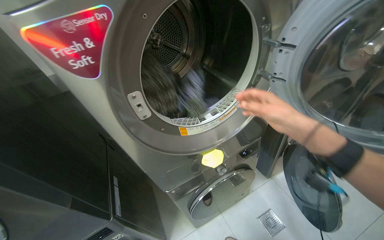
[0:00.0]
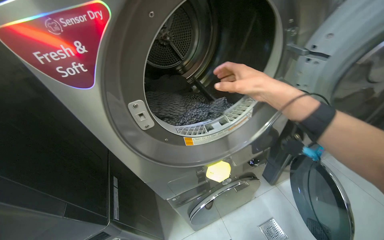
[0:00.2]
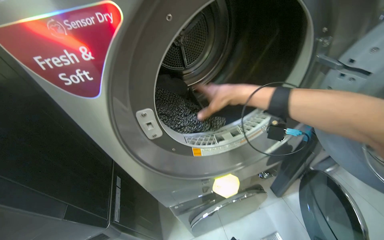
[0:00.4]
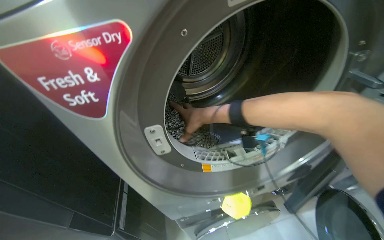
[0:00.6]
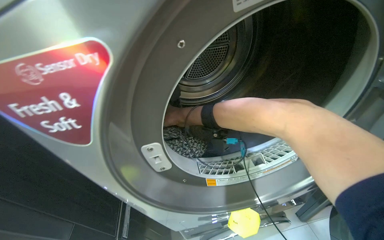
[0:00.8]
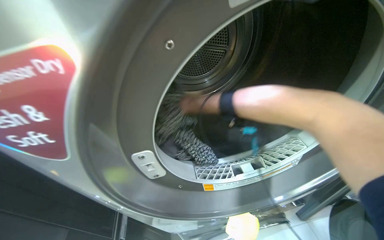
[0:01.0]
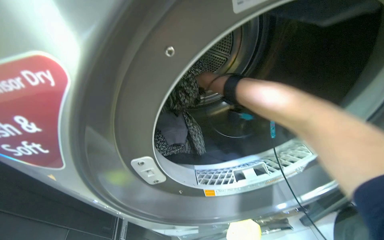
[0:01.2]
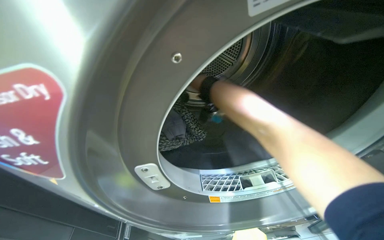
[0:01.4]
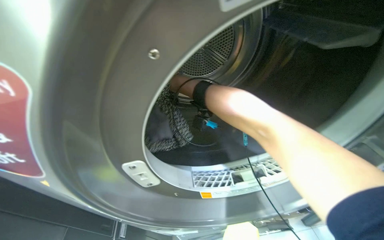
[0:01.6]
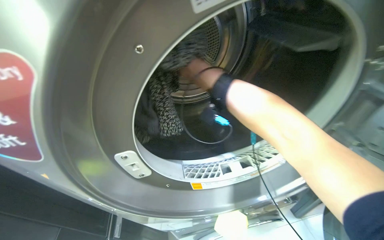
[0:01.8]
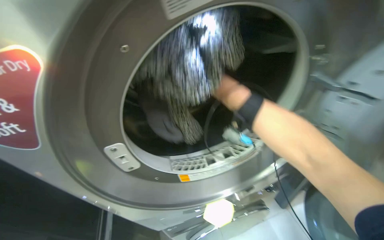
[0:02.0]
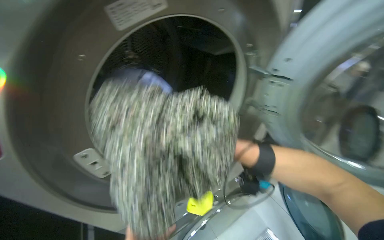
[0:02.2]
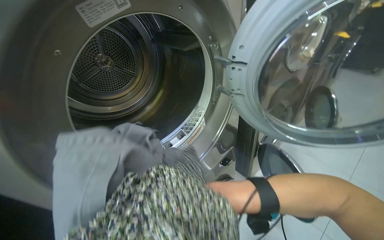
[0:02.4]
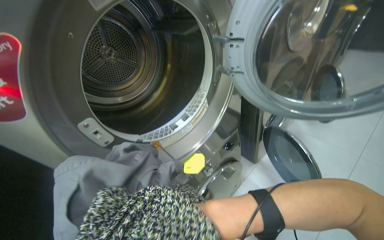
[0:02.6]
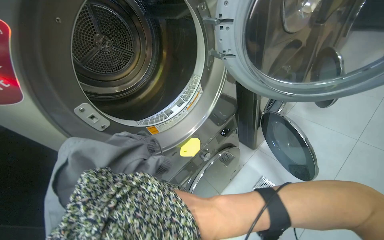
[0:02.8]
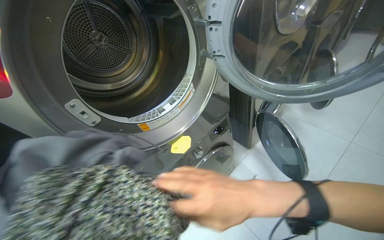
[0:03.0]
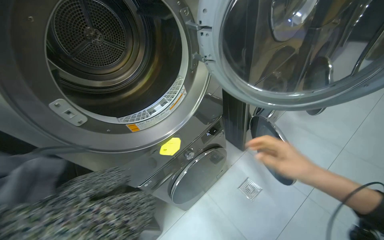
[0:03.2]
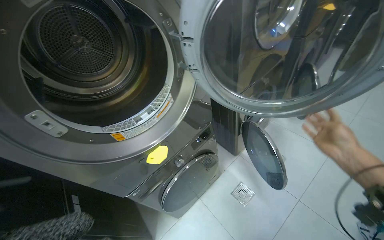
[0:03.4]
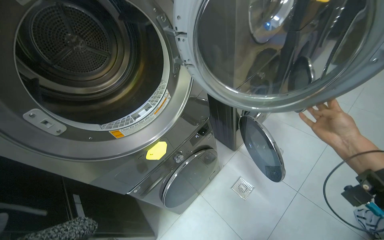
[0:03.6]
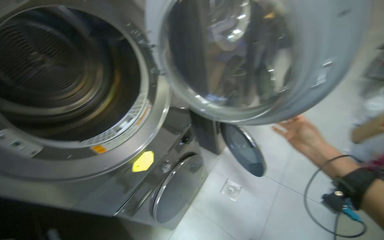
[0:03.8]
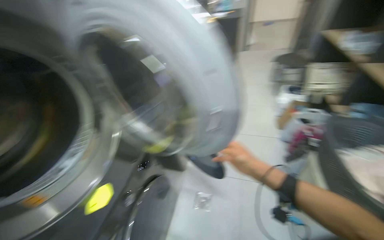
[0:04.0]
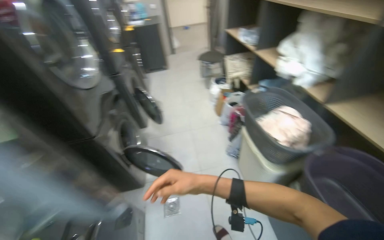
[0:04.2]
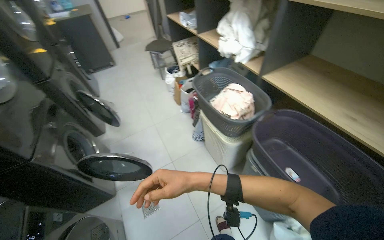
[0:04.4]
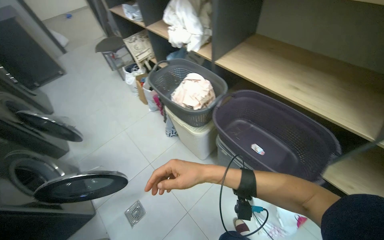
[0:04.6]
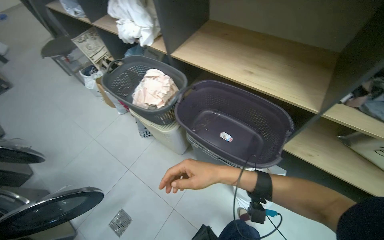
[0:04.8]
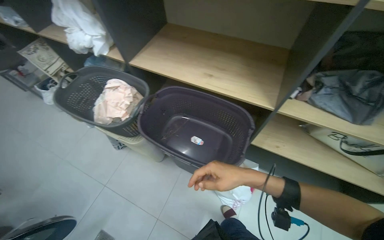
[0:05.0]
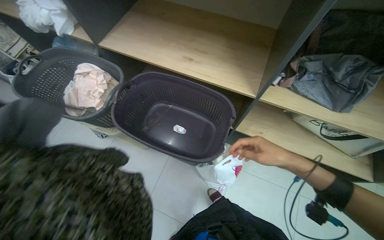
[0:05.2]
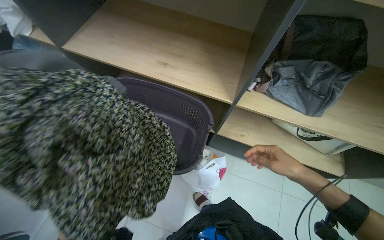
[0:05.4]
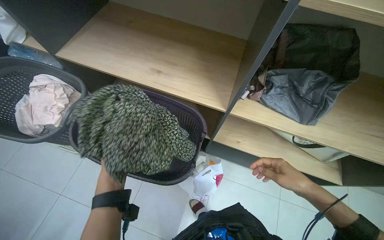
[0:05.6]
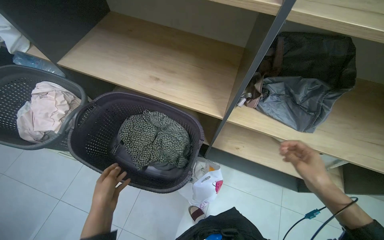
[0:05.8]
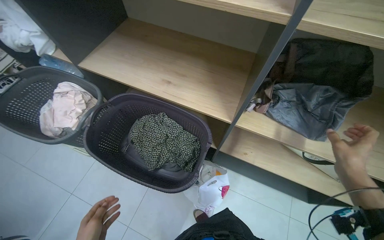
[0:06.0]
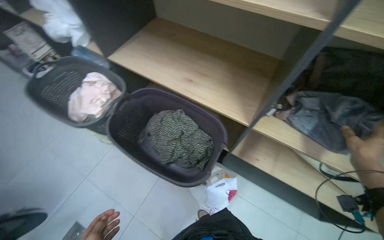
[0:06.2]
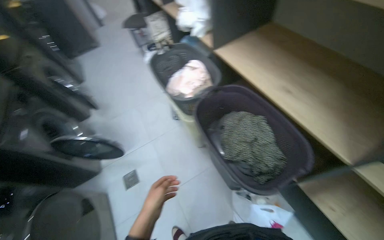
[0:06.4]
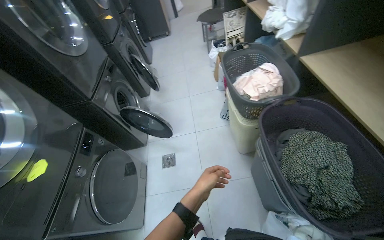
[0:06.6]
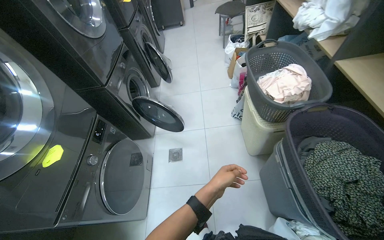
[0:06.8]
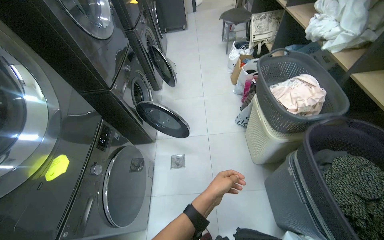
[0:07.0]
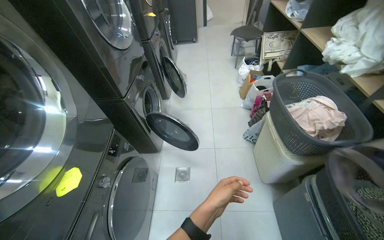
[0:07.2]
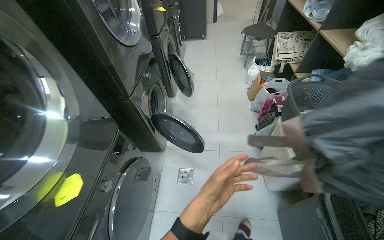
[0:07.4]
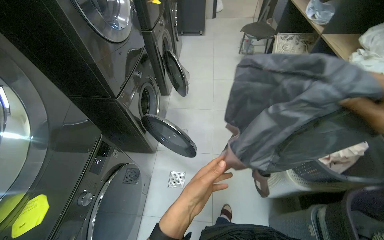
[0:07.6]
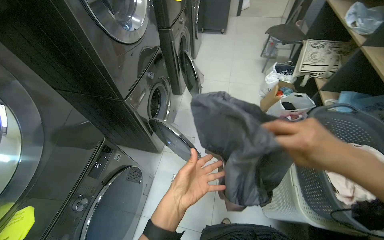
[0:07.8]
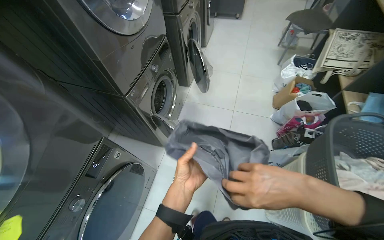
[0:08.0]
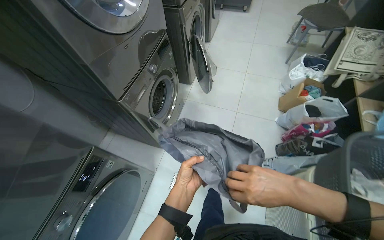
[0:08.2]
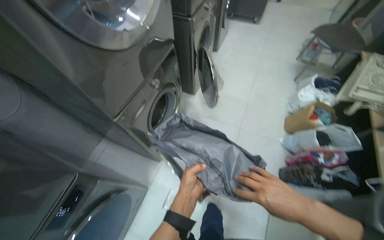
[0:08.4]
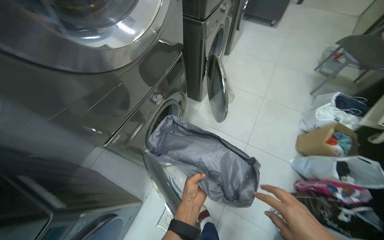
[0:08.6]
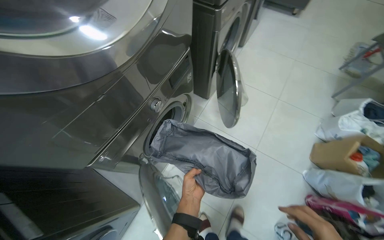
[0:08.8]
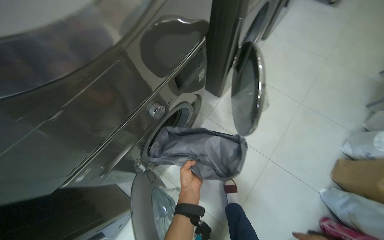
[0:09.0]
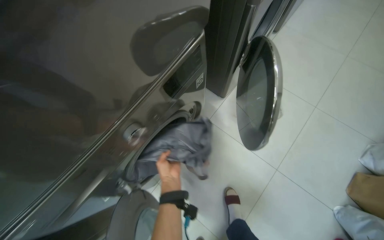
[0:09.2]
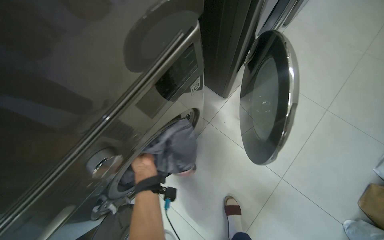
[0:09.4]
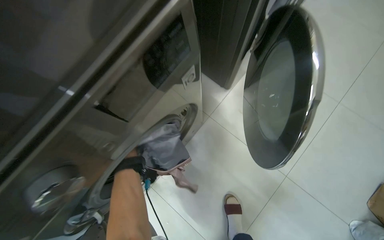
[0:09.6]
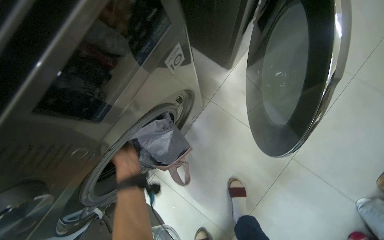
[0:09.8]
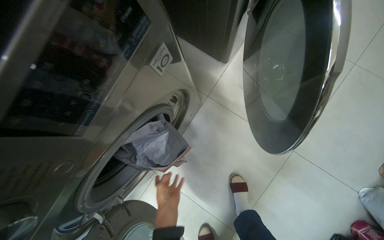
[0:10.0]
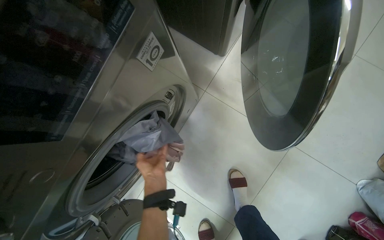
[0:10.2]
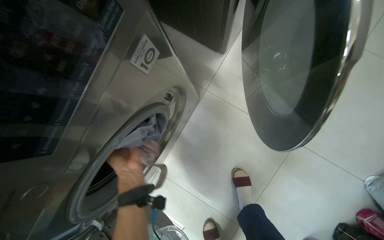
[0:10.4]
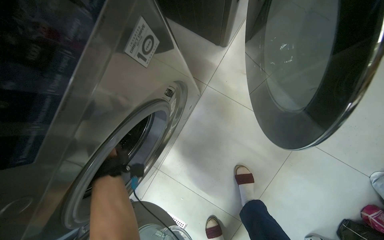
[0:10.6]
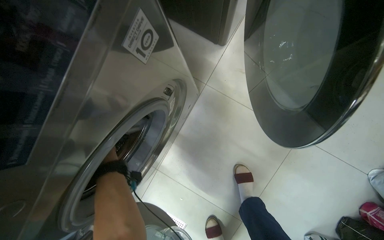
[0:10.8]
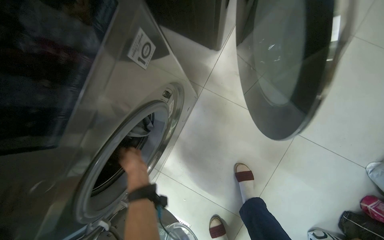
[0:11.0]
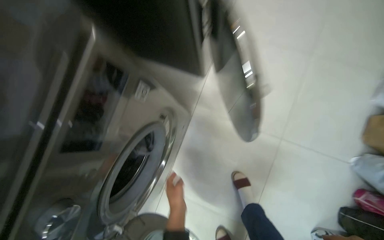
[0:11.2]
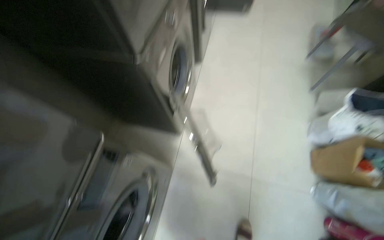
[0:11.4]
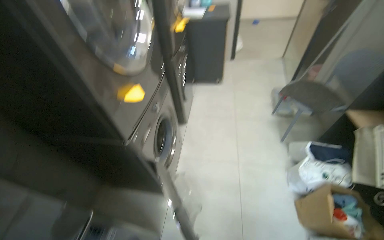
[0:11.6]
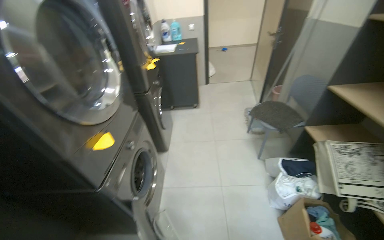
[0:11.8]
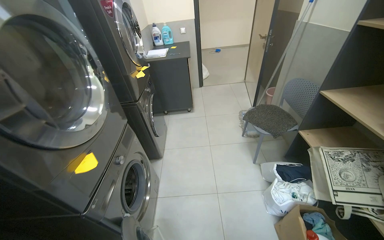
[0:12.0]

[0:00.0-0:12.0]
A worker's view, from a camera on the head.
Job: managing laundry.
The whole recording: Loading laundry and starting washing machine. The worker places clothes into the washing machine, starts the machine, then takes a laundry capsule from the cabinet and puts it into the washing machine.
0:00.0 to 0:01.6: The head turns to the left by approximately 20 degrees.
0:01.6 to 0:03.0: The head rotates roughly 30 degrees to the right.
0:03.0 to 0:04.4: The head rotates some 75 degrees to the right.
0:04.4 to 0:06.0: The camera travels some 50 cm. The head turns to the right by about 40 degrees.
0:06.0 to 0:07.6: The head travels roughly 70 cm. The head rotates roughly 70 degrees to the left.
0:07.6 to 0:09.0: The head travels roughly 90 cm. The wearer looks approximately 35 degrees further to the left. The camera pitches downward, by about 15 degrees.
0:09.0 to 0:10.4: The camera travels some 40 cm. The view tips downward by approximately 20 degrees.
0:10.4 to 0:12.0: The camera is carried approximately 70 cm. The head rotates about 30 degrees to the right. The wearer looks some 55 degrees further upward.

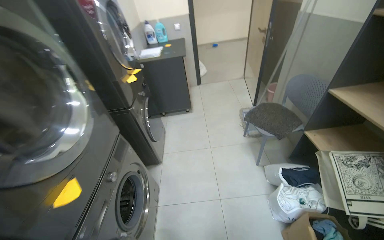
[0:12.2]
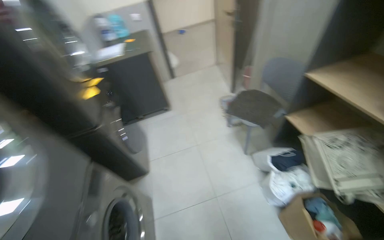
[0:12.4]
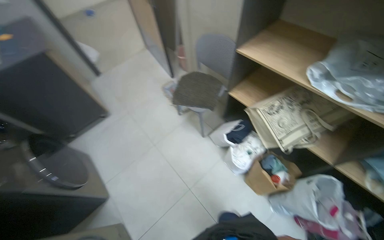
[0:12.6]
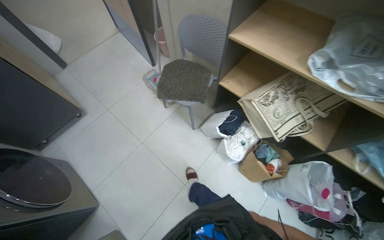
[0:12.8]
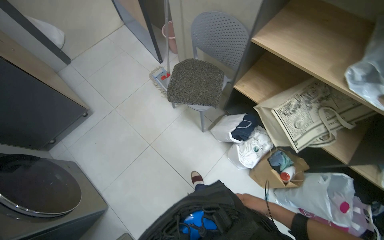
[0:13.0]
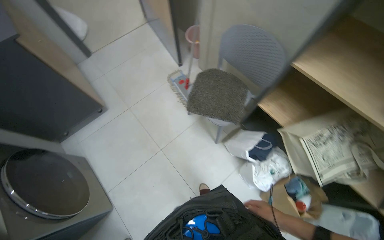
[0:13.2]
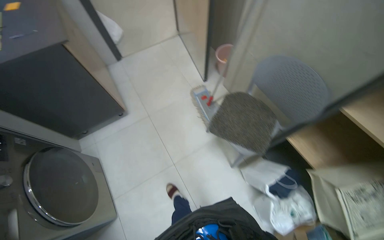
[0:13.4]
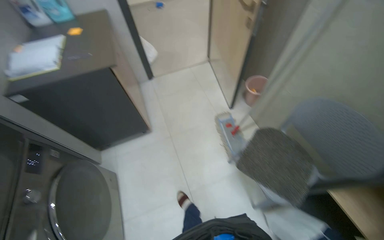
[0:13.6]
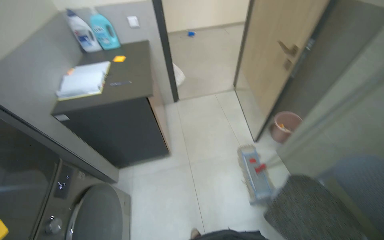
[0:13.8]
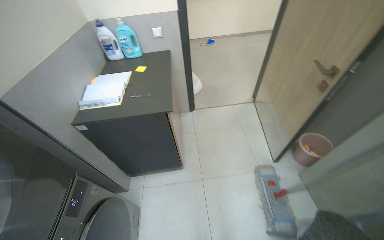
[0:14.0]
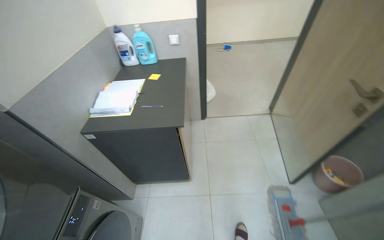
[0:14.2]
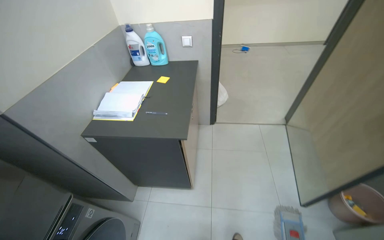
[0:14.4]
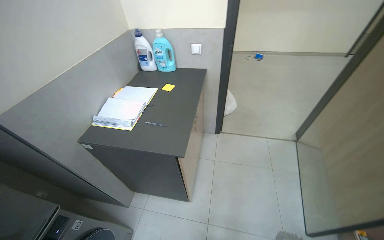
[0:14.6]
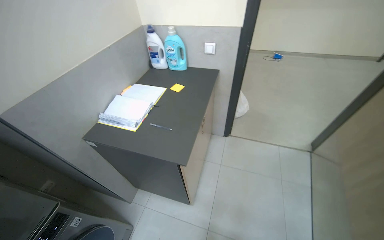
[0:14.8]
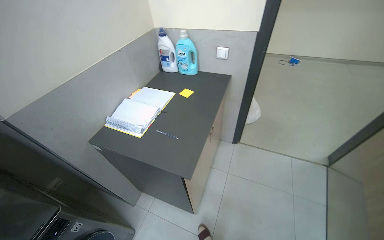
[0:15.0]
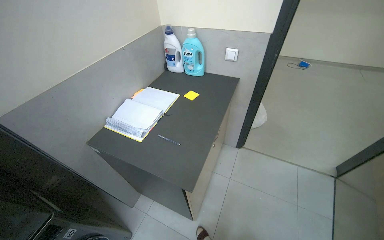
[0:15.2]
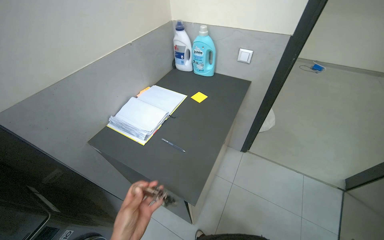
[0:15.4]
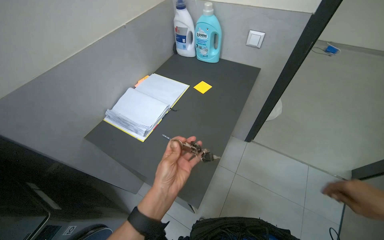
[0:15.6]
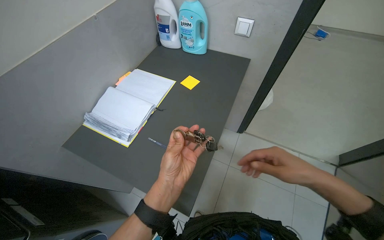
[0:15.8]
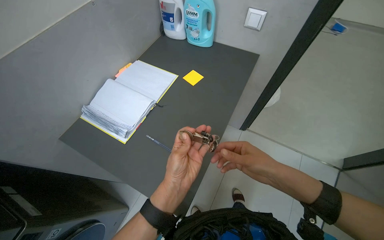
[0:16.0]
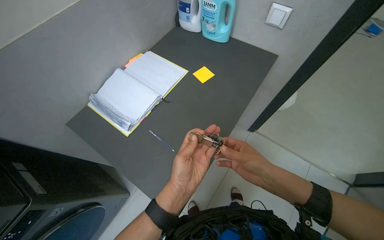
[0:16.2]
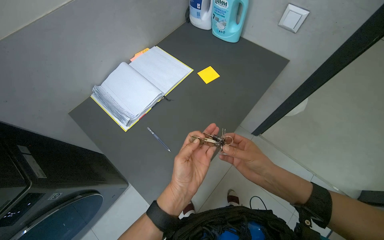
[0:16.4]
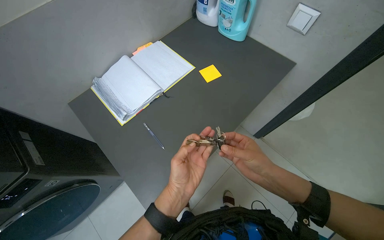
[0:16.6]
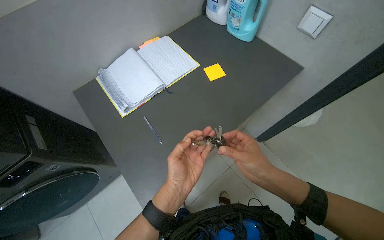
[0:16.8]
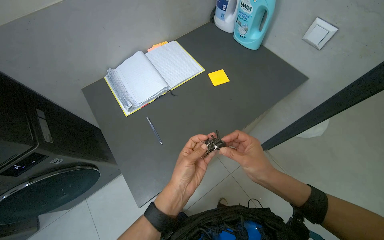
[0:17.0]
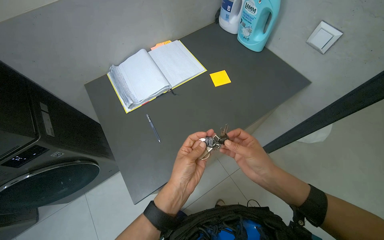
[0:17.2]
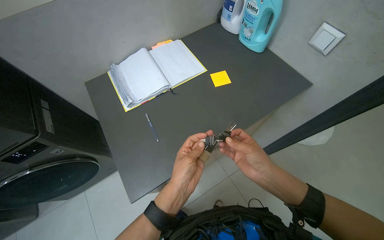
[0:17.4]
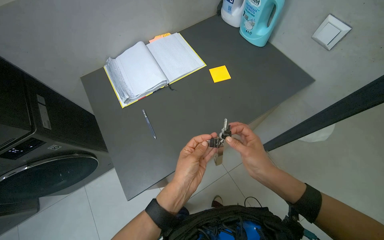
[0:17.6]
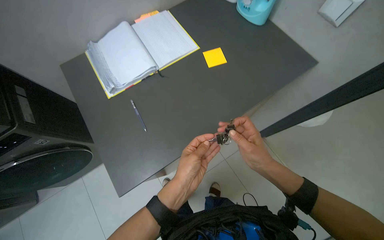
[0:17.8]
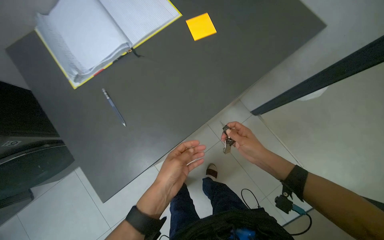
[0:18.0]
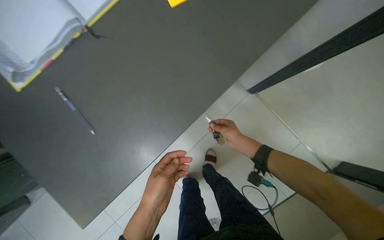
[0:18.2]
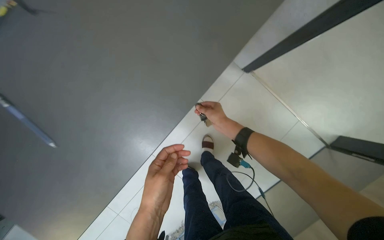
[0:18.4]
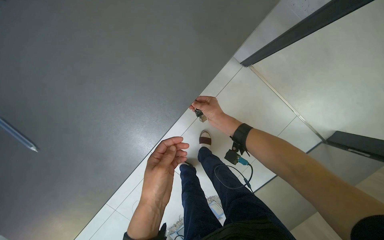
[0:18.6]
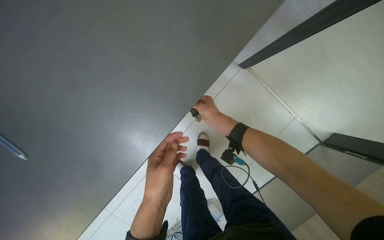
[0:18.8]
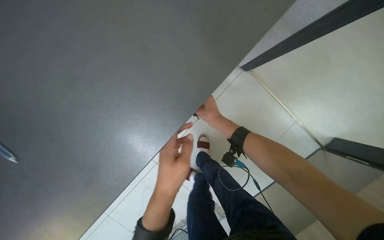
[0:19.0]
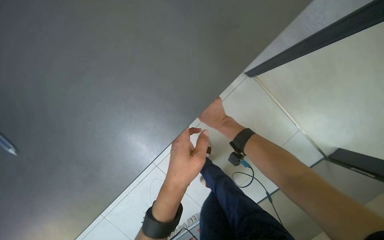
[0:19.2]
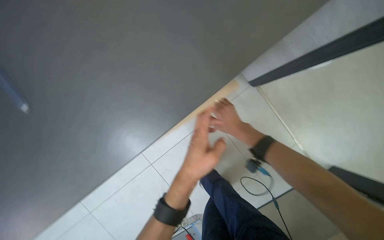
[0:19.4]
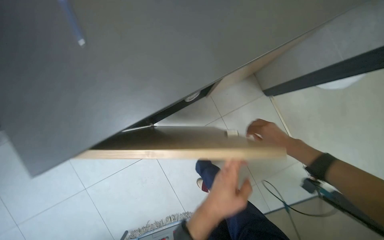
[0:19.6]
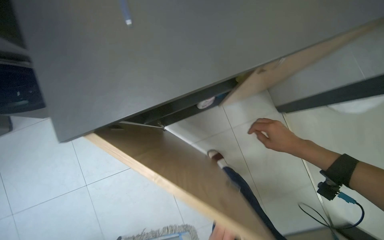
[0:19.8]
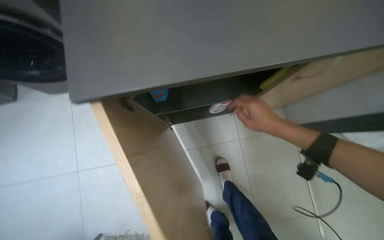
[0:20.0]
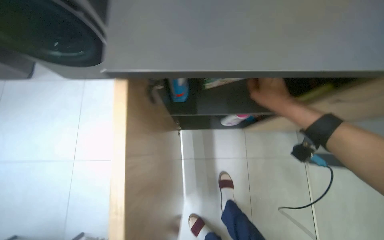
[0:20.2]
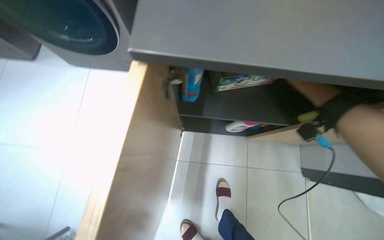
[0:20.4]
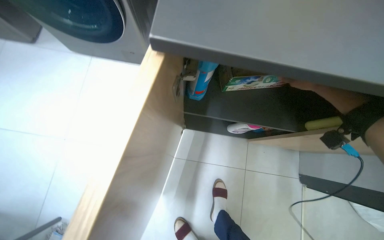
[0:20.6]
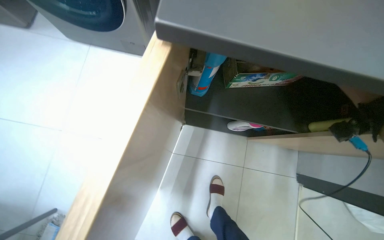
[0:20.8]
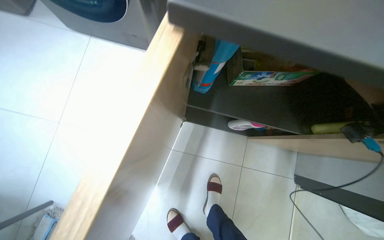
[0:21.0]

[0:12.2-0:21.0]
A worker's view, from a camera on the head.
Job: managing laundry.
The whole recording: Loading laundry and starting washing machine. The worker places clothes into the washing machine, starts the machine, then takes a laundry capsule from the cabinet and puts it into the washing machine.
0:12.2 to 0:13.6: The wearer moves roughly 90 cm. The view pans to the right by some 20 degrees.
0:13.6 to 0:15.2: The head travels some 70 cm. The head turns to the left by about 45 degrees.
0:15.2 to 0:16.6: The view tilts about 20 degrees downward.
0:16.6 to 0:18.0: The view tilts approximately 15 degrees downward. The right hand moves farther from the camera, about 15 cm.
0:18.0 to 0:19.6: The hands both shift to the right by approximately 15 cm.
0:19.6 to 0:21.0: The camera pitches upward, by roughly 15 degrees. The scene rotates clockwise by roughly 30 degrees.
